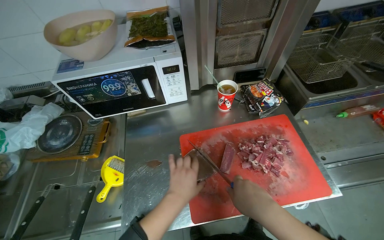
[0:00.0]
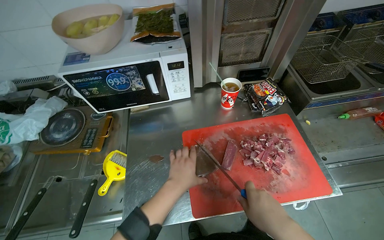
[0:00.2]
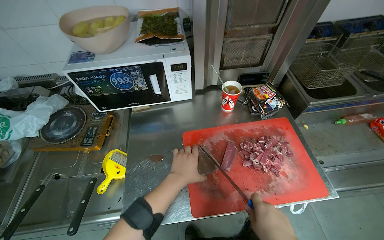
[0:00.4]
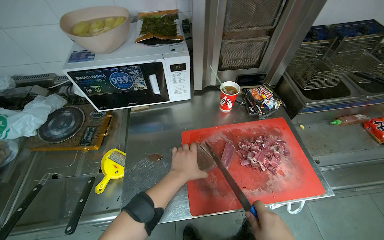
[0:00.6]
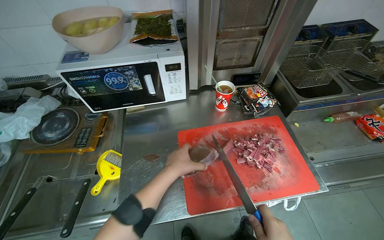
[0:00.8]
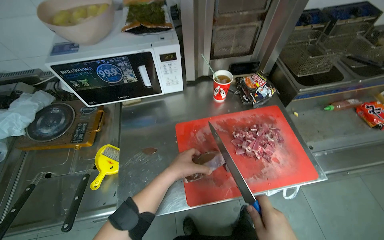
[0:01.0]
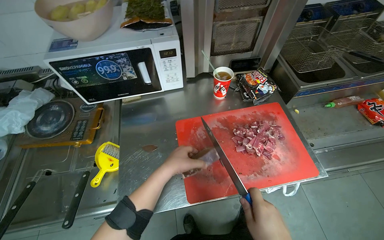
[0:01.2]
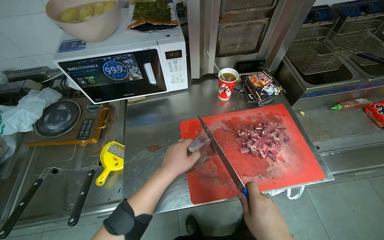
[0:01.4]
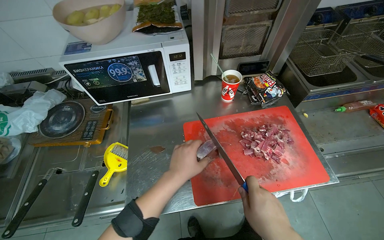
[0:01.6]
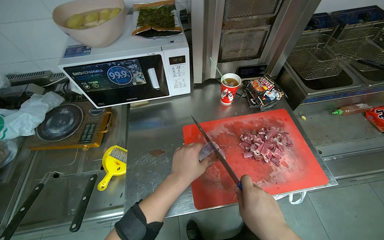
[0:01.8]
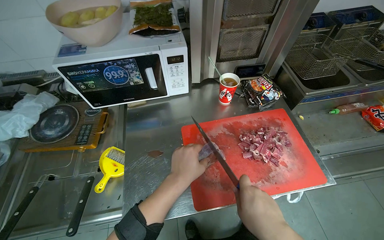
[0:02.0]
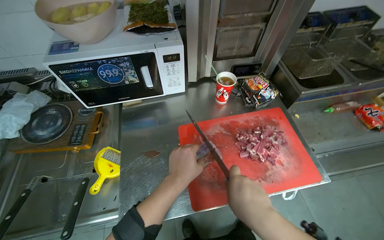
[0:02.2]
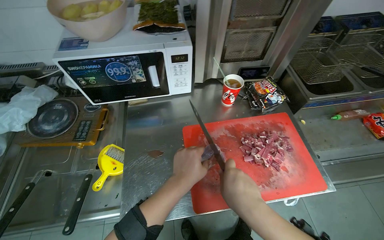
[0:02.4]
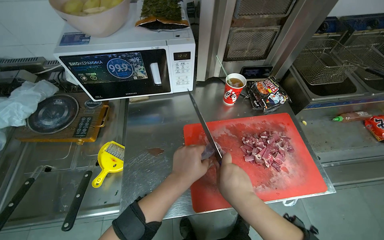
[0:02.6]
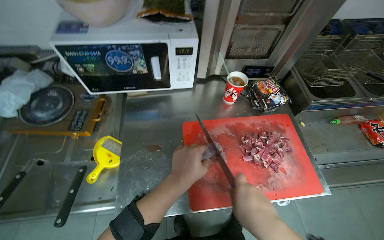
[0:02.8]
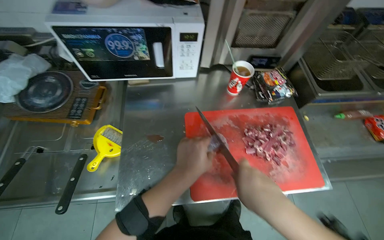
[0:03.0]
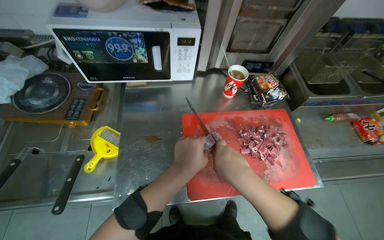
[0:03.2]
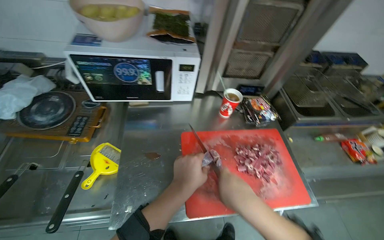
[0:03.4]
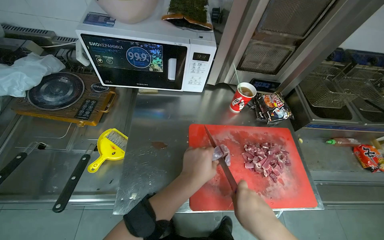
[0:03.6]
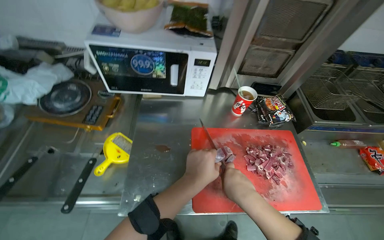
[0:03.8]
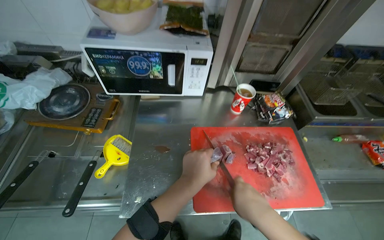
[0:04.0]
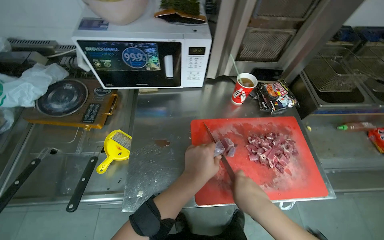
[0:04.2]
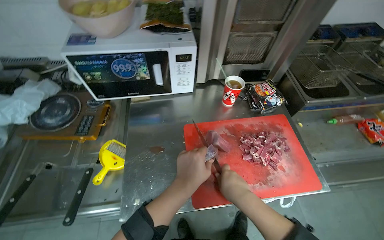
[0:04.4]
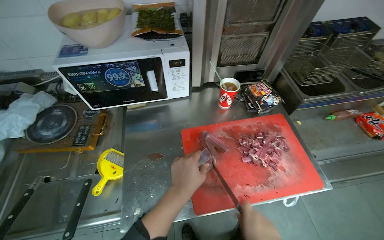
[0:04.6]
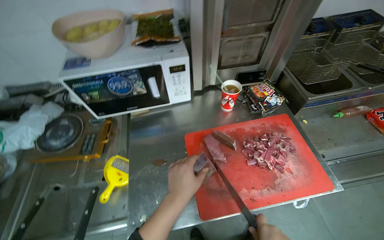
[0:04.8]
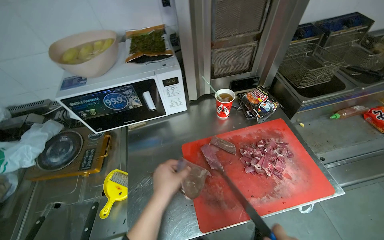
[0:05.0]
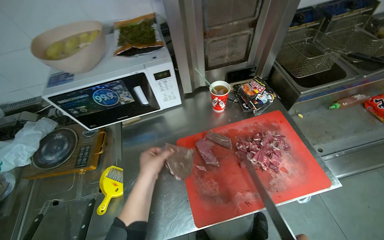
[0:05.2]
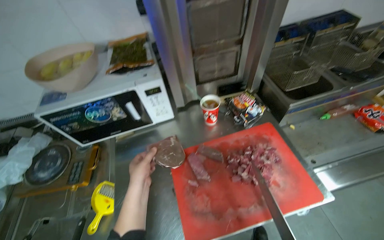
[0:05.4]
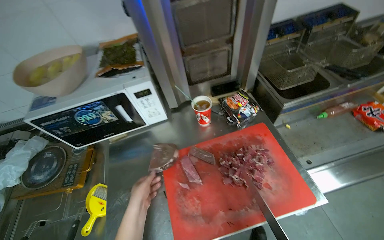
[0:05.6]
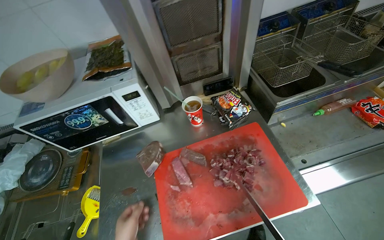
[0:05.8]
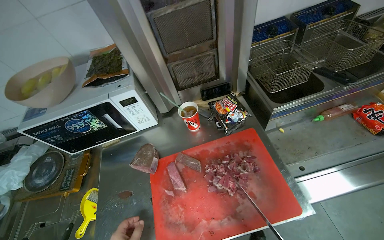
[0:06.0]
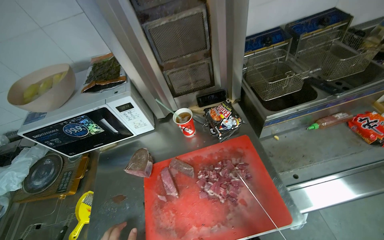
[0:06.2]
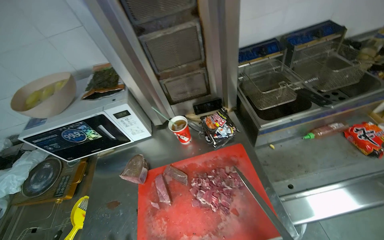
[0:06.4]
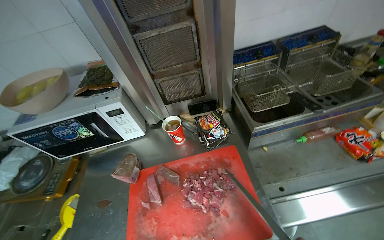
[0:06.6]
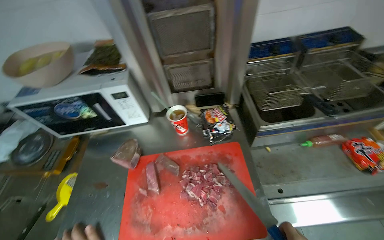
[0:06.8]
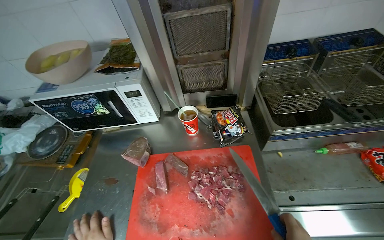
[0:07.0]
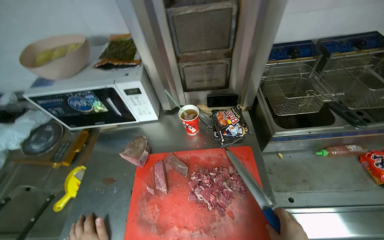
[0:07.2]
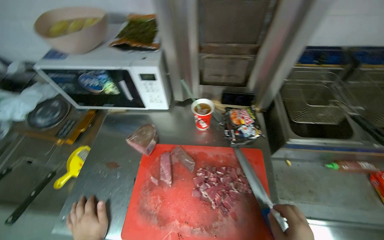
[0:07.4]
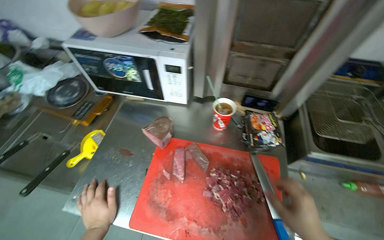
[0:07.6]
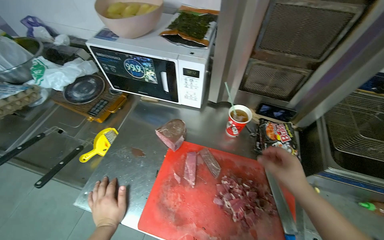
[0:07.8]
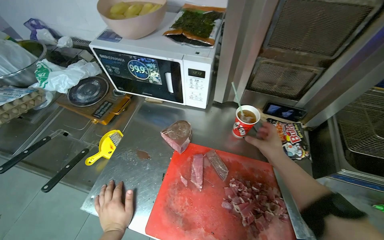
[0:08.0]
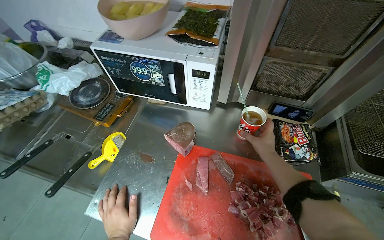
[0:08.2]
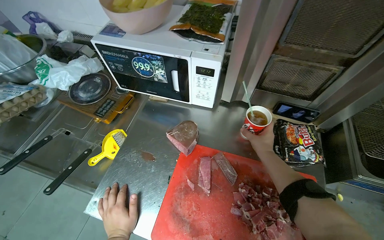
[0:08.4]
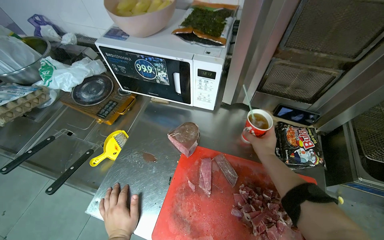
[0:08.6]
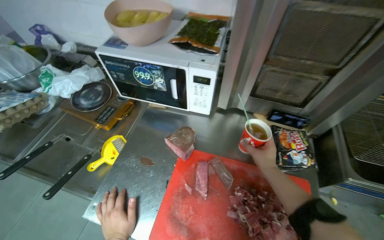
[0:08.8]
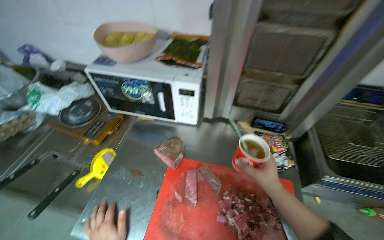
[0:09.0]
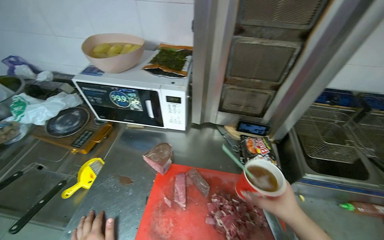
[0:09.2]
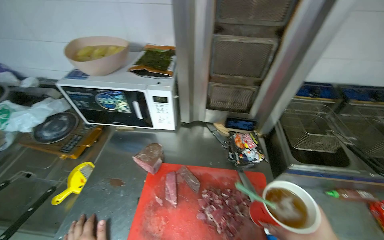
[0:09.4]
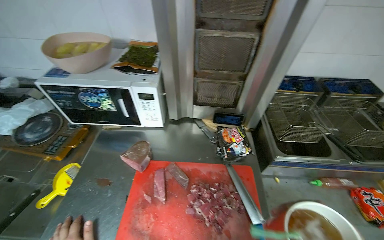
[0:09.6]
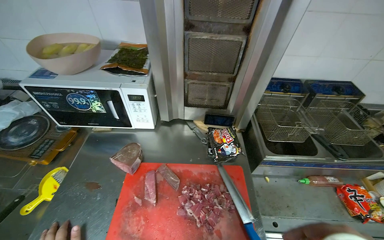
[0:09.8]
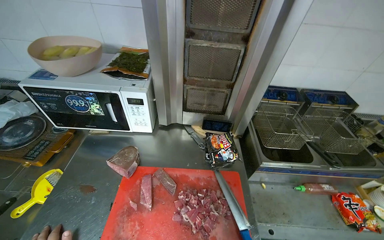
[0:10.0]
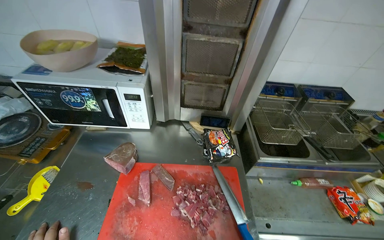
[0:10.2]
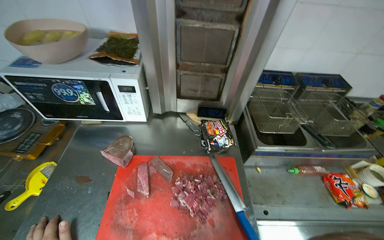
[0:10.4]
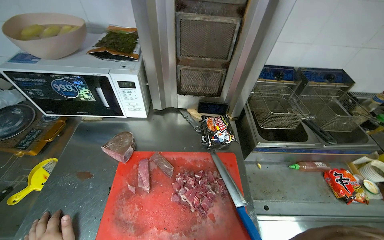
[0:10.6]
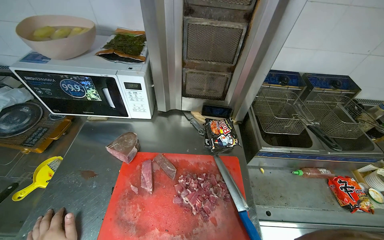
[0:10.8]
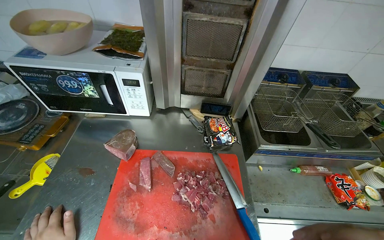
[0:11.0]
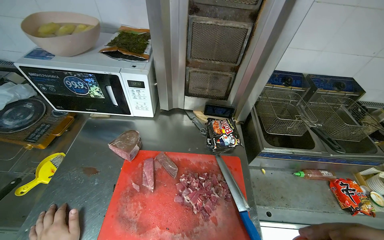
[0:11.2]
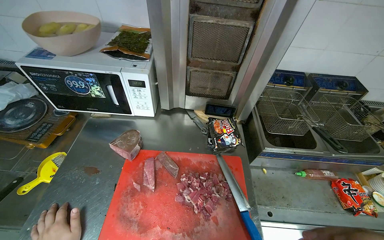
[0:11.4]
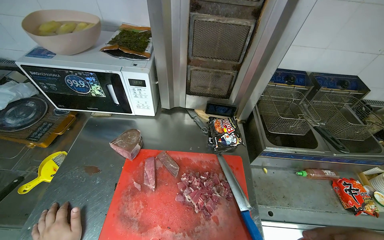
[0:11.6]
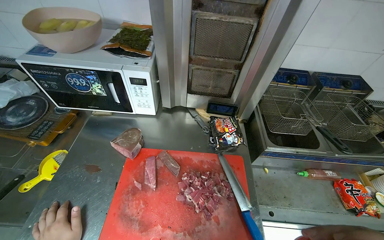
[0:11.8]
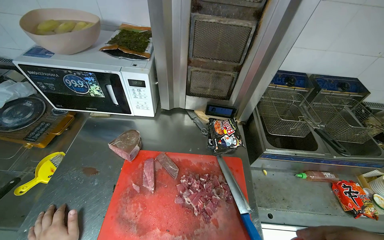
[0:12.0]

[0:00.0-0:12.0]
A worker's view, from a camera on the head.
Job: preparing food.
The whole recording: Slicing meat on cutting board. The worker continues slicing meat into smaller pieces on a red cutting board.
0:03.0 to 0:04.4: The right hand moves farther from the camera, approximately 10 cm.
0:06.0 to 0:07.6: The scene rotates clockwise by approximately 30 degrees.

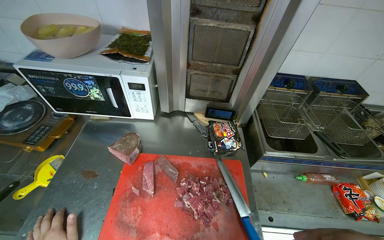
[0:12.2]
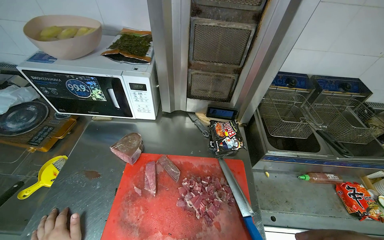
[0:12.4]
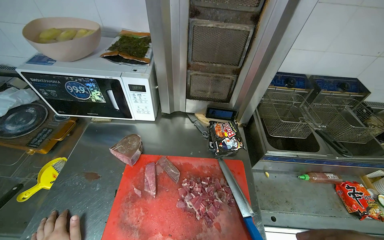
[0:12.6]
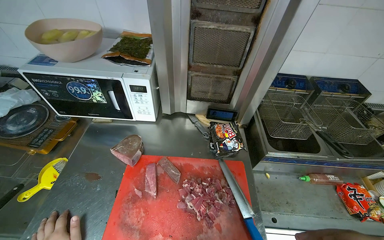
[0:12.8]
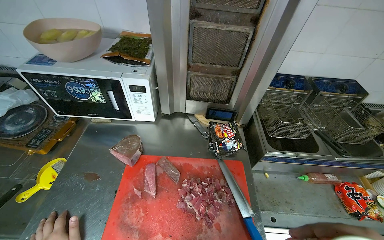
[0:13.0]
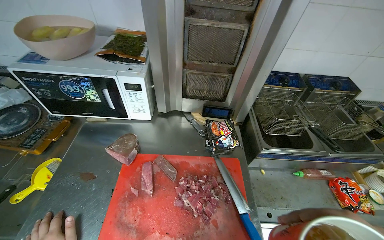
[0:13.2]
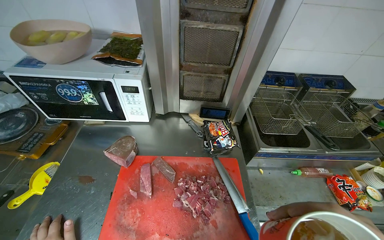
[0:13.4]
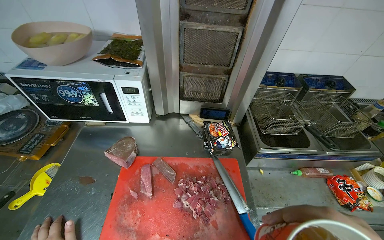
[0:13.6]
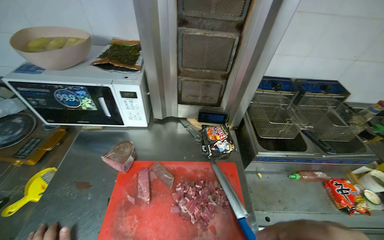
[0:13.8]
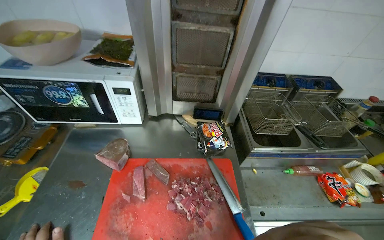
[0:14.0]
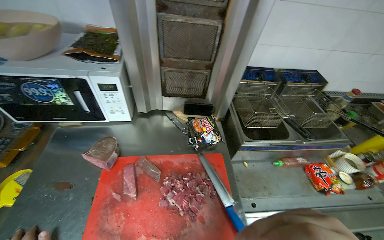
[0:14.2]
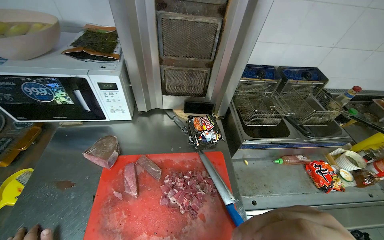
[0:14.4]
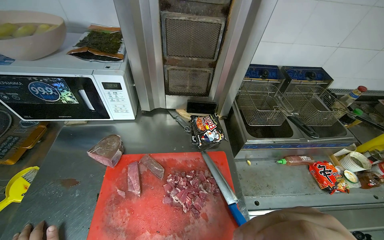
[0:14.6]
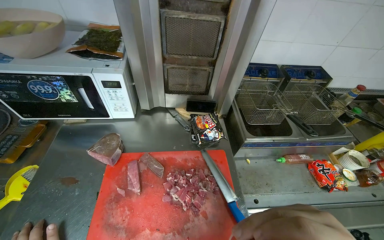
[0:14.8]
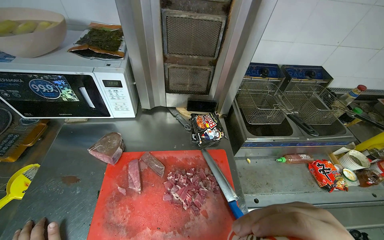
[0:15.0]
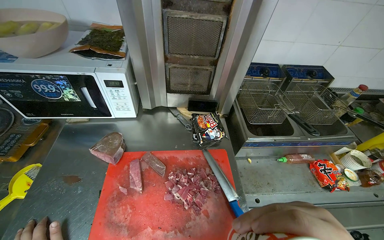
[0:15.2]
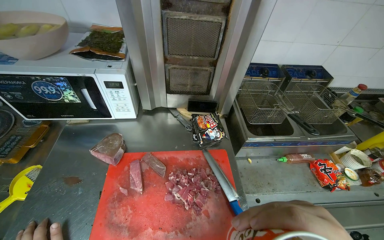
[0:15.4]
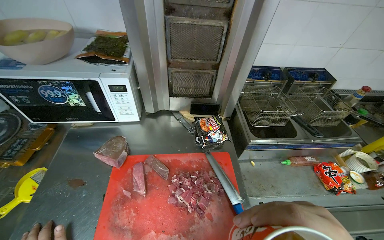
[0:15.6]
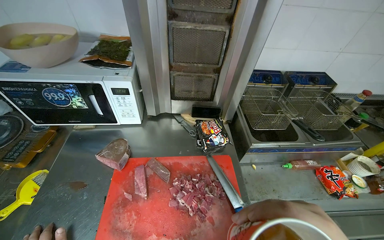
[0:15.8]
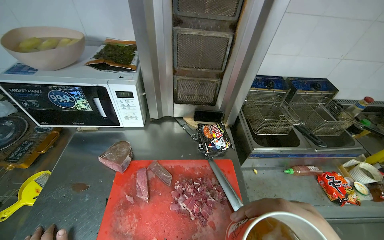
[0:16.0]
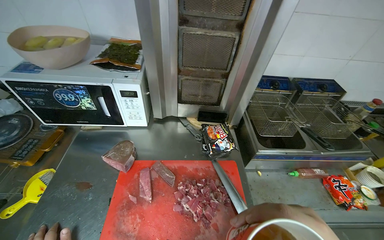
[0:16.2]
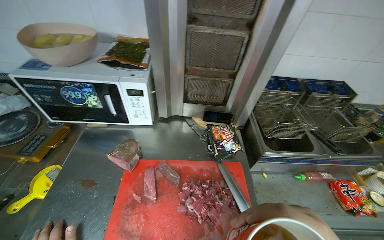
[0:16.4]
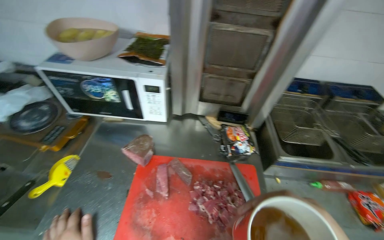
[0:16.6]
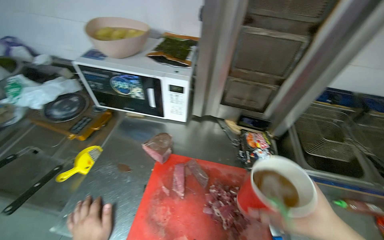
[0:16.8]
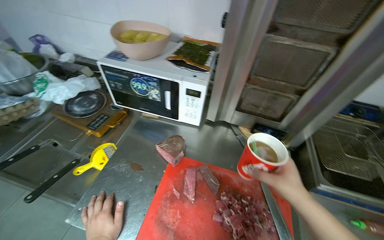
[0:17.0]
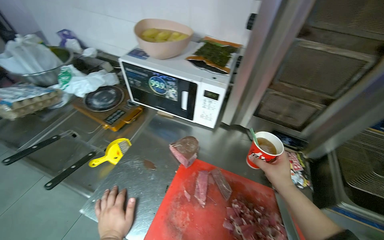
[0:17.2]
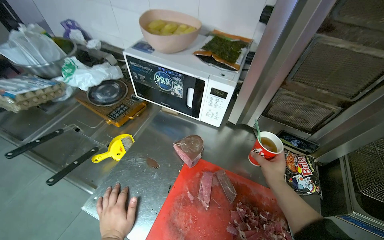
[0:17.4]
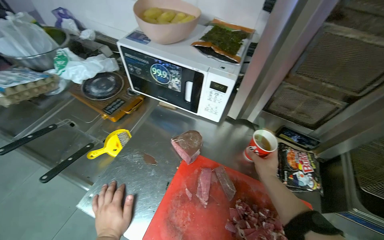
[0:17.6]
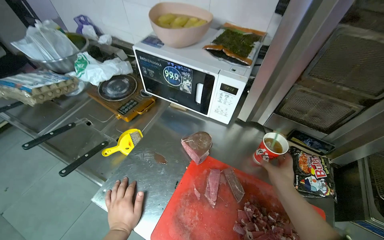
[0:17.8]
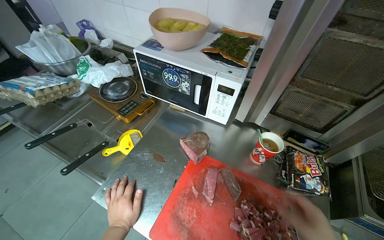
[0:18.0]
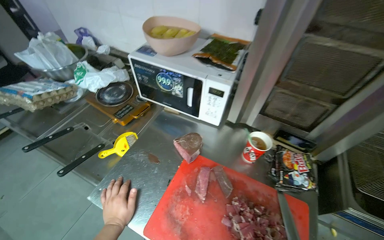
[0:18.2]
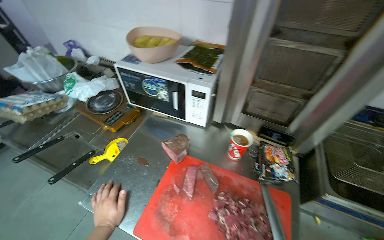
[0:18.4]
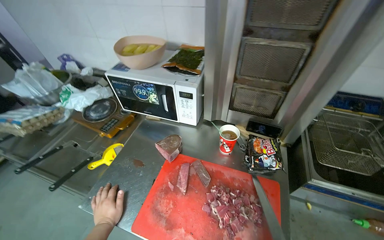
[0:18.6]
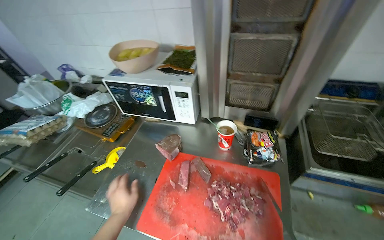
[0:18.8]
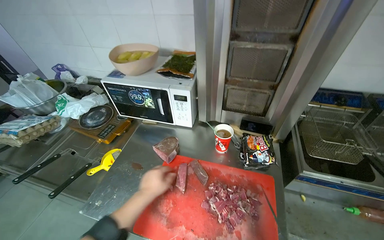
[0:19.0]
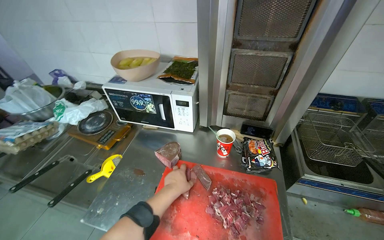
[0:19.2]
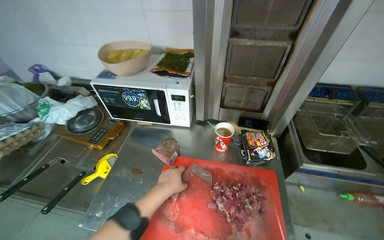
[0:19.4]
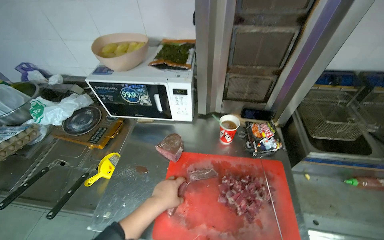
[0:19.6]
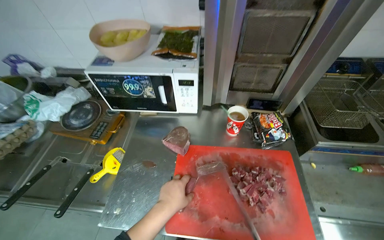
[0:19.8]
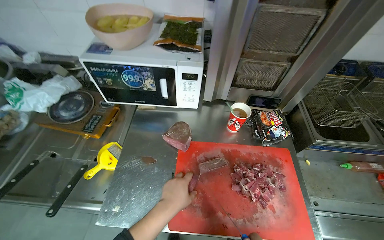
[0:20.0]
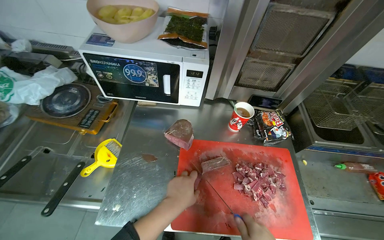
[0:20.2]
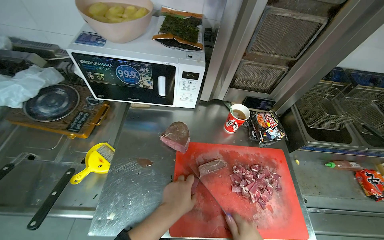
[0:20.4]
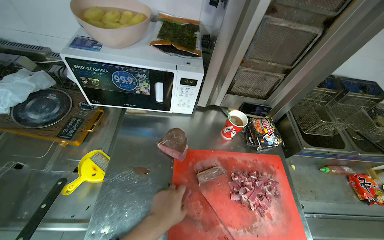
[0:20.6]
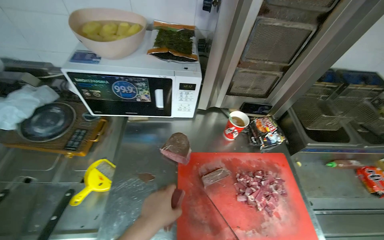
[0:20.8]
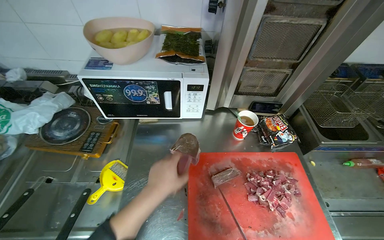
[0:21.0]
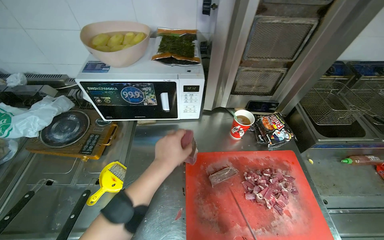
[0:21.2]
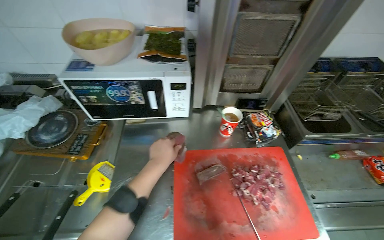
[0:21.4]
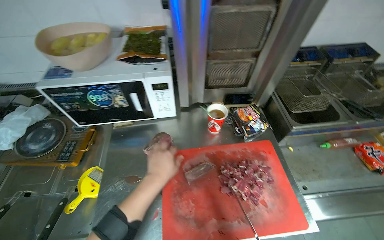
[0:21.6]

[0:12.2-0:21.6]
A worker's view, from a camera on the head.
Job: preparing food.
The whole recording: Slicing meat on cutting board. The worker continues slicing meat into smaller pieces on a red cutting board.
0:15.4 to 0:17.0: The head turns to the left by approximately 20 degrees.
0:18.4 to 0:20.0: The head rotates about 20 degrees to the right. The left hand moves up the picture, roughly 10 cm.
0:20.0 to 0:21.6: The left hand travels up the picture by approximately 10 cm.
